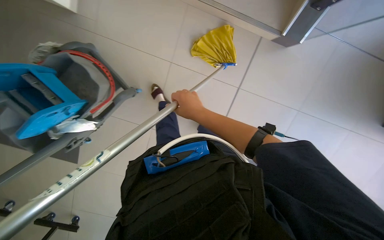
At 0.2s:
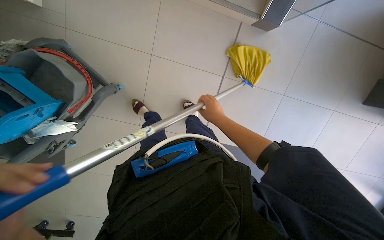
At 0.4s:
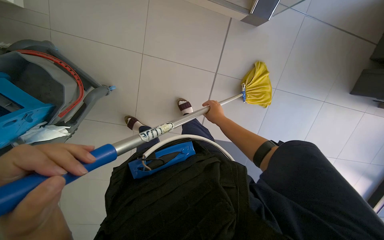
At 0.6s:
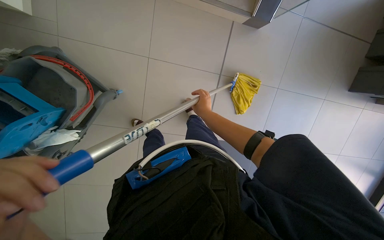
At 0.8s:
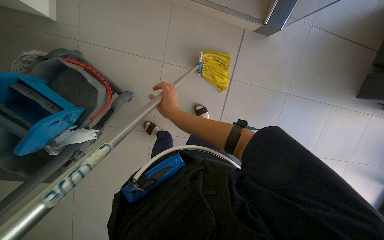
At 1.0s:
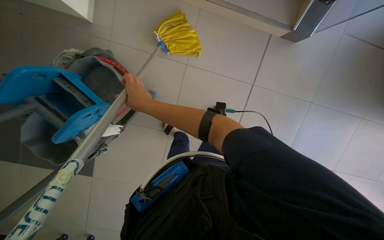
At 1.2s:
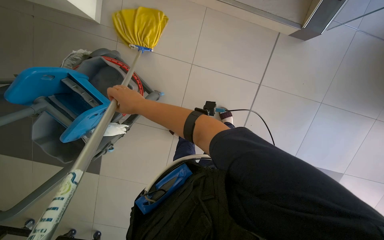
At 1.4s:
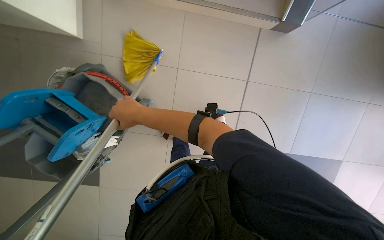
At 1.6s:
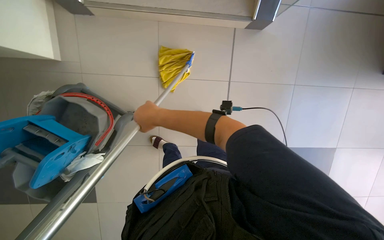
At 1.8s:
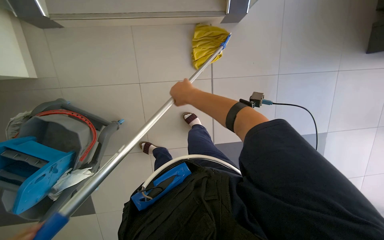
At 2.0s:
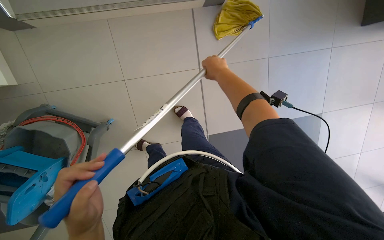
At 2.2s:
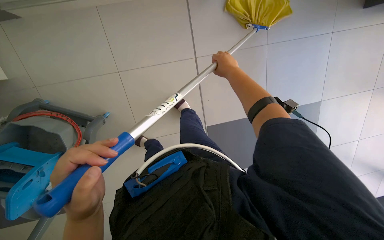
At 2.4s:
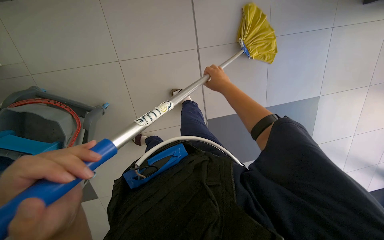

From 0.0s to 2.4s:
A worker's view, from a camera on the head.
Job: mopping floor.
The whole recording: Mopping tiled floor. The worker mops the tiled floor with a long-handled mop.
From 0.0s to 1.2s: The right hand heads to the left, covering approximately 30 cm.
From 1.2s to 2.4s: The right hand shifts roughly 70 cm to the right.

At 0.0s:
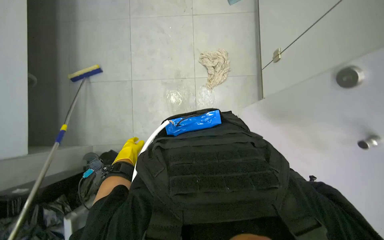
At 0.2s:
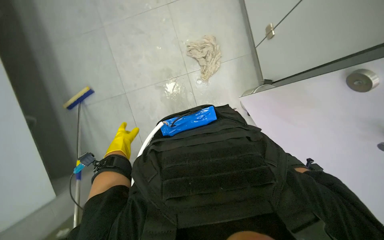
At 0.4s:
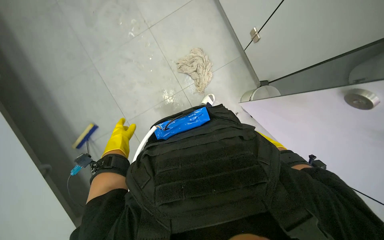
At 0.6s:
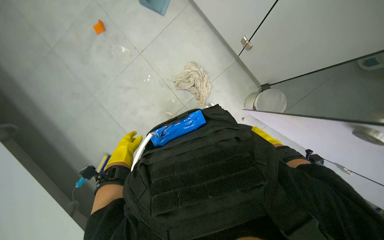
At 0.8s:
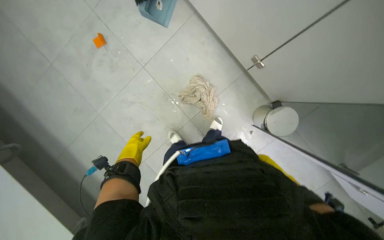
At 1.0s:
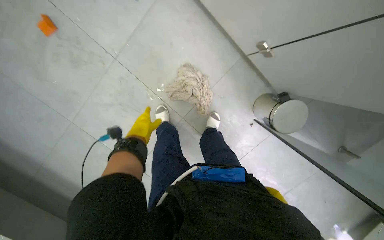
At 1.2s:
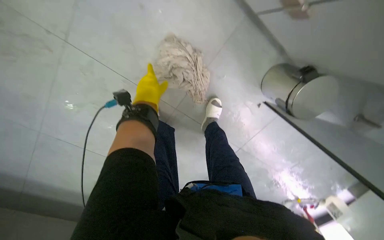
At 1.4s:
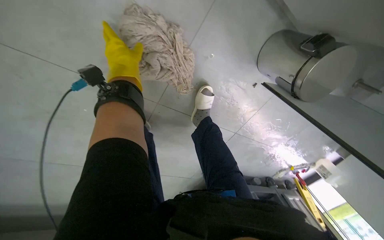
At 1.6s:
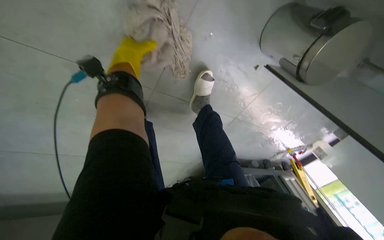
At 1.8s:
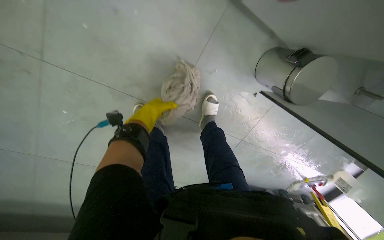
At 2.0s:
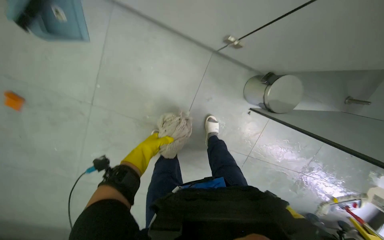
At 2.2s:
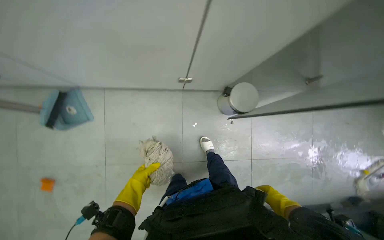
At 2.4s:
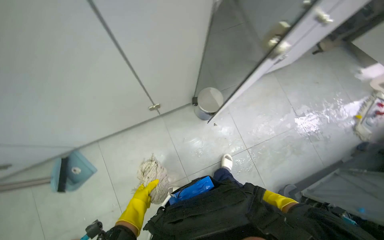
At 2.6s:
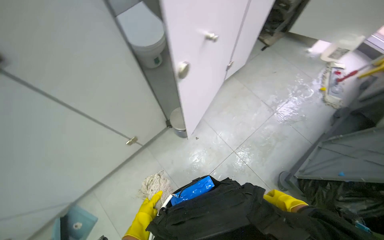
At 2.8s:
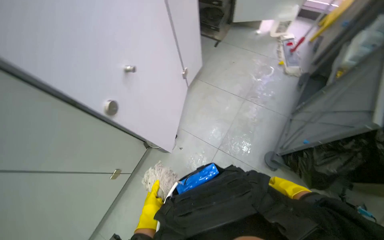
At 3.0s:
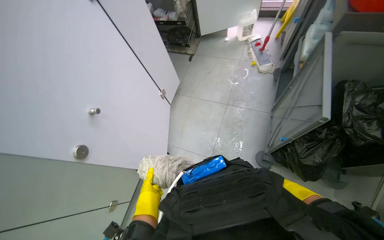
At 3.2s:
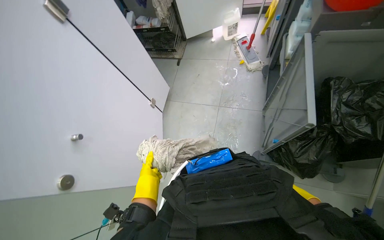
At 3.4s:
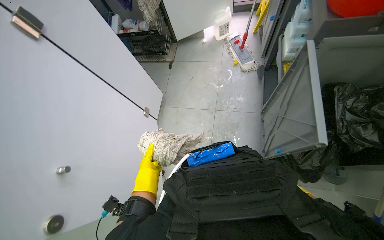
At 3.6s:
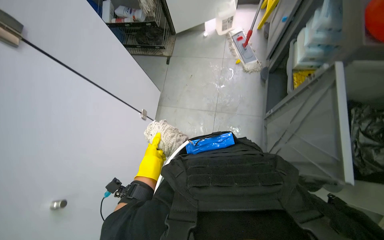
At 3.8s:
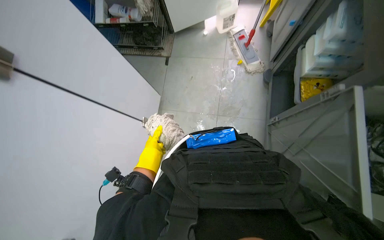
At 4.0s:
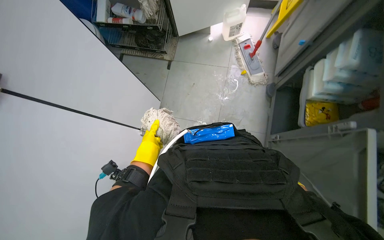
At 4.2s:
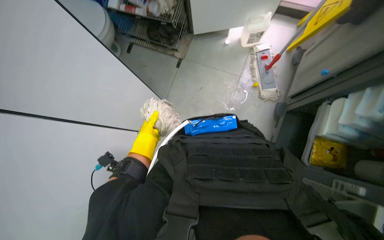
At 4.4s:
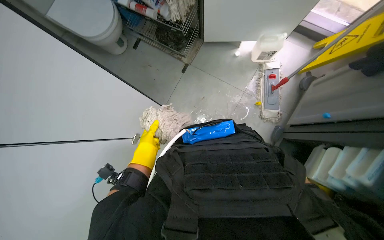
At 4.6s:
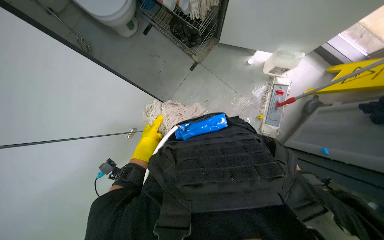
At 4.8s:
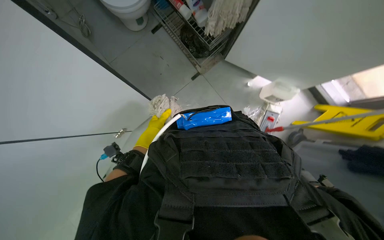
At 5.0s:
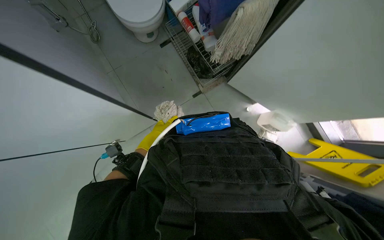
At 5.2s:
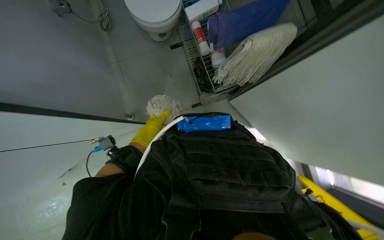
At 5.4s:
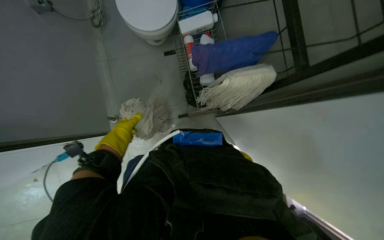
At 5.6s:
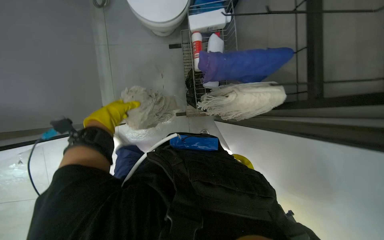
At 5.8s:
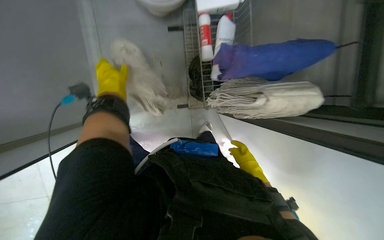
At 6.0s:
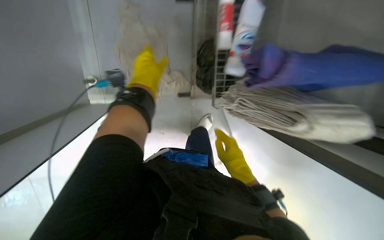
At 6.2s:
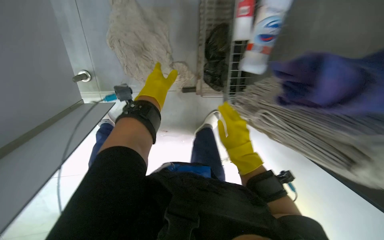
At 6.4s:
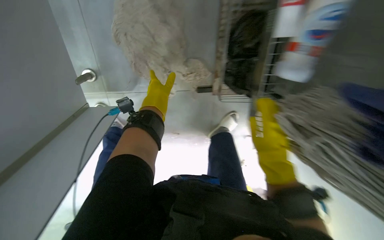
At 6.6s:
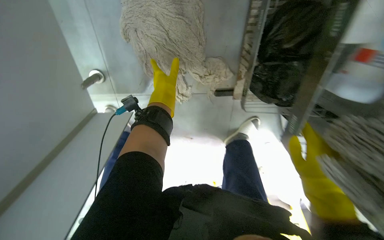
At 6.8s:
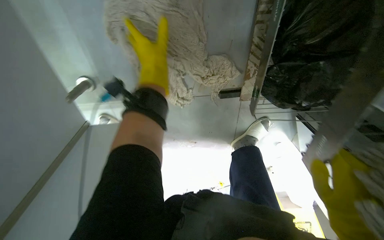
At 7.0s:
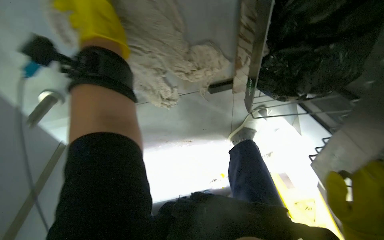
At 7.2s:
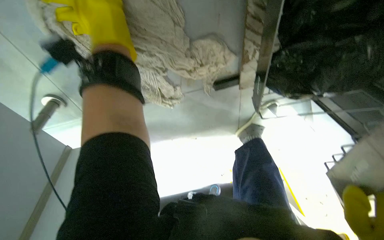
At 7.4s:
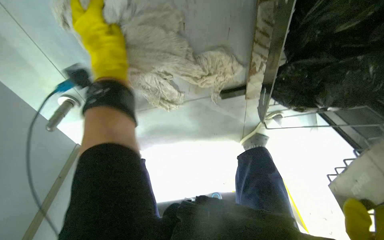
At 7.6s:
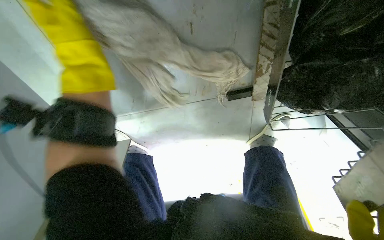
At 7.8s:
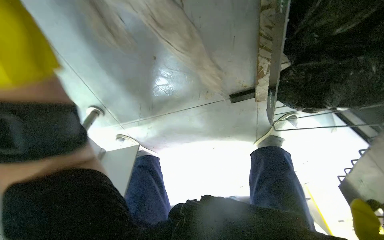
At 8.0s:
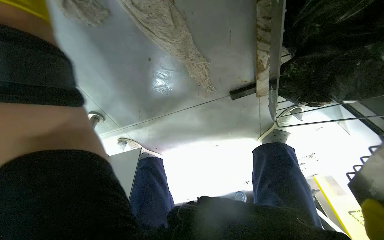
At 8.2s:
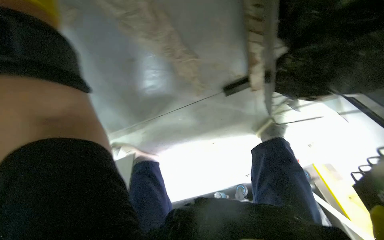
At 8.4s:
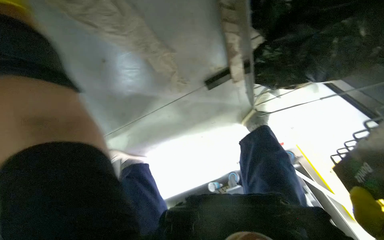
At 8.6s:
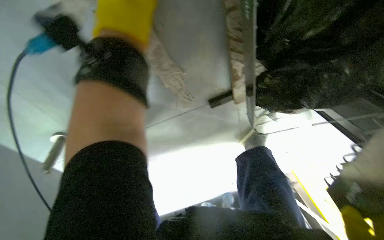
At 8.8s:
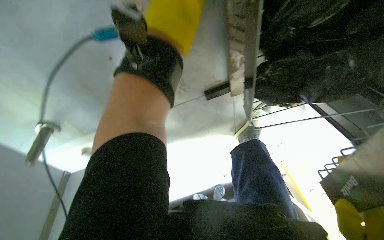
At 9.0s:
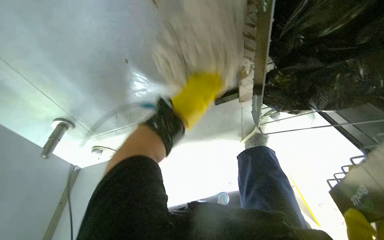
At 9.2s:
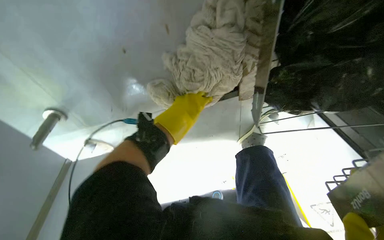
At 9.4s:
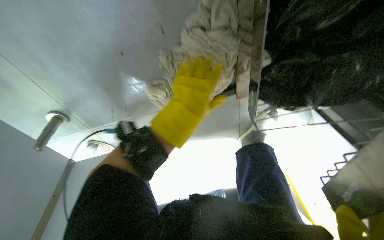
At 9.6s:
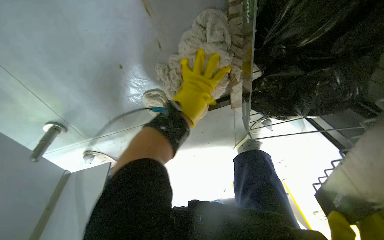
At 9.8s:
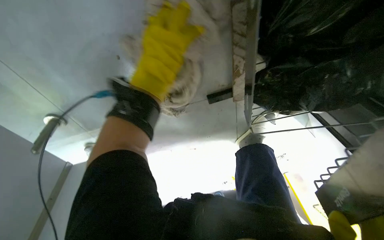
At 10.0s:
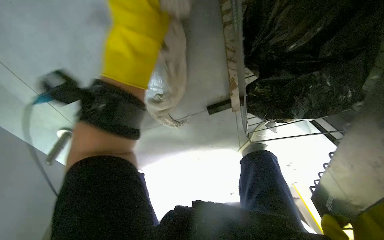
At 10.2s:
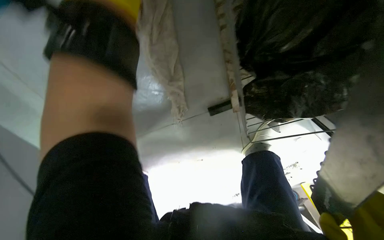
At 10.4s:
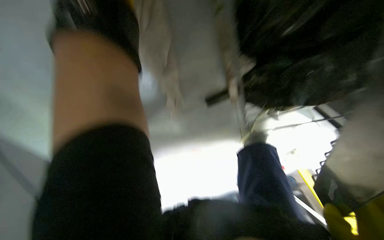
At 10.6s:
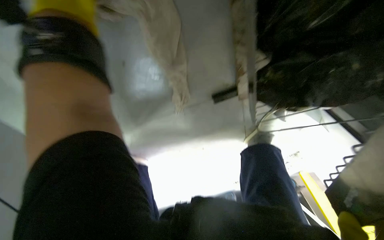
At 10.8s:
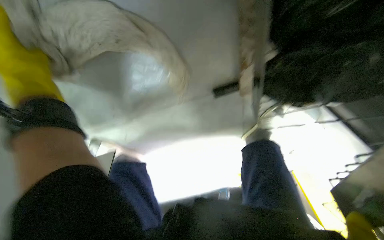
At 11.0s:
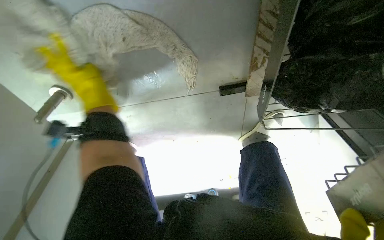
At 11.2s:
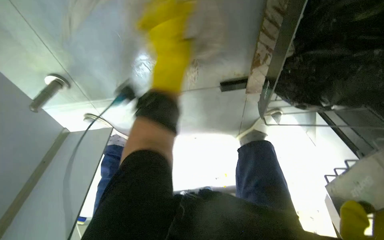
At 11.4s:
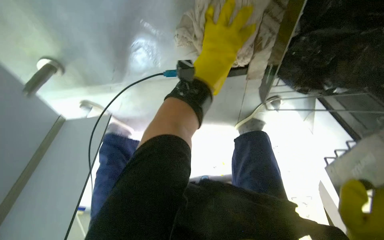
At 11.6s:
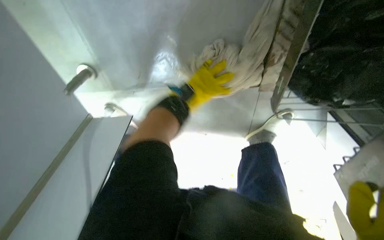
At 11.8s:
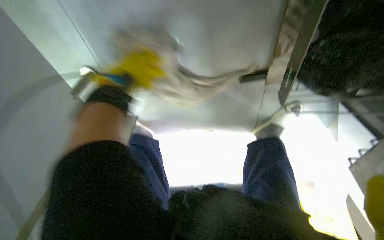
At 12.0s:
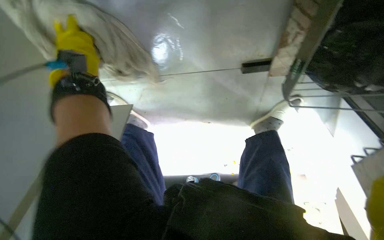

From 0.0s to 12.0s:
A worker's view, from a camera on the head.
Job: mopping floor.
The whole recording: Wiping floor with mop head. The worker wipes the floor using a mop head.
From 0.0s to 1.6s: The wearer moves roughly 70 cm. The wearer looks approximately 40 degrees further to the right. The wearer looks approximately 30 degrees further downward.
From 1.6s to 3.0s: The camera is carried roughly 1 m. The camera is aimed about 20 degrees further to the left. The wearer looks roughly 60 degrees further upward. The scene rotates counterclockwise by roughly 95 degrees.
From 3.0s to 4.4s: The camera travels some 80 cm. The wearer looks roughly 15 degrees further downward.
From 4.4s to 6.0s: The camera is carried approximately 50 cm. The view pans to the right by roughly 20 degrees. The scene turns some 70 degrees clockwise in the picture.
From 6.0s to 7.6s: The camera is carried roughly 60 cm. The camera pitches downward, by some 25 degrees.
From 10.4s to 12.0s: The left hand is displaced farther from the camera by some 15 cm, and travels to the right and back again, approximately 25 cm each way.

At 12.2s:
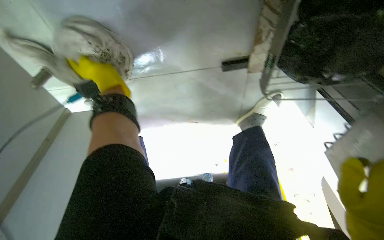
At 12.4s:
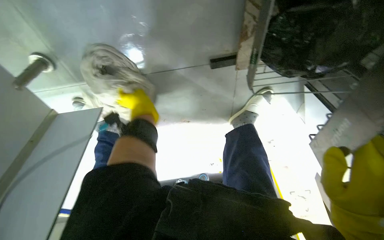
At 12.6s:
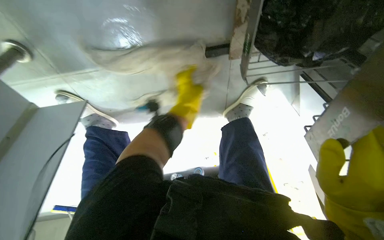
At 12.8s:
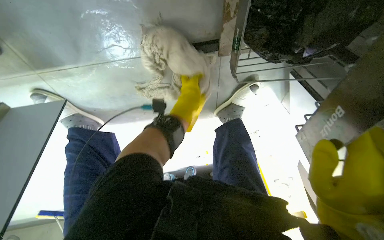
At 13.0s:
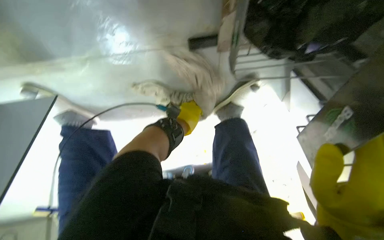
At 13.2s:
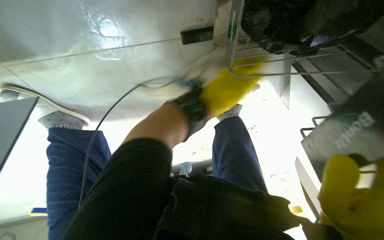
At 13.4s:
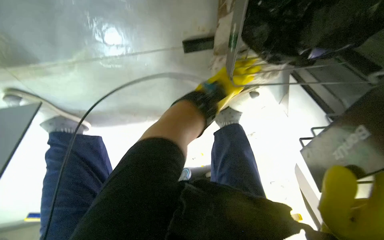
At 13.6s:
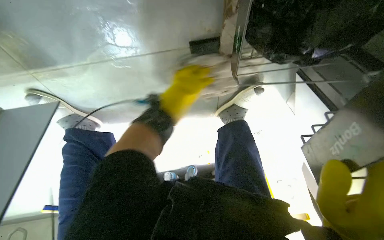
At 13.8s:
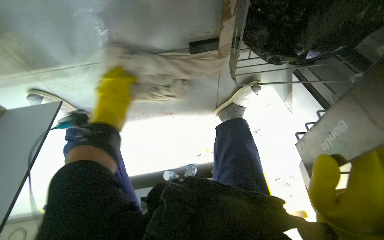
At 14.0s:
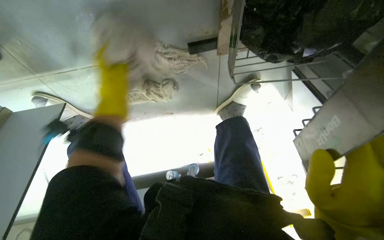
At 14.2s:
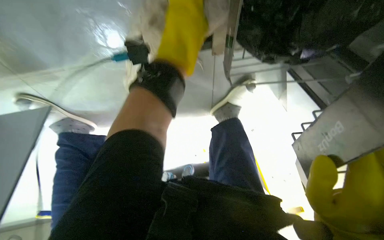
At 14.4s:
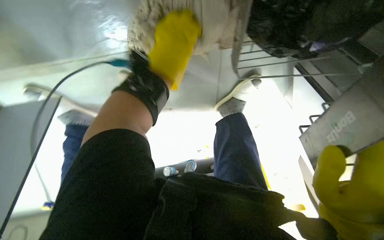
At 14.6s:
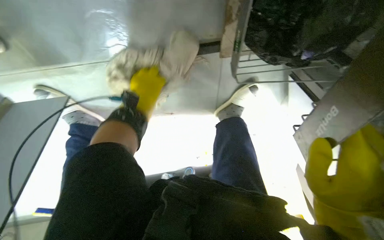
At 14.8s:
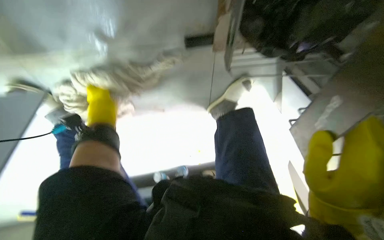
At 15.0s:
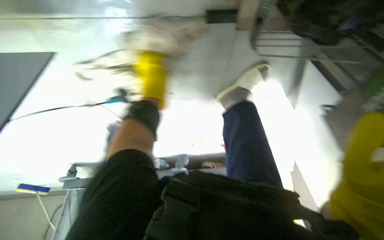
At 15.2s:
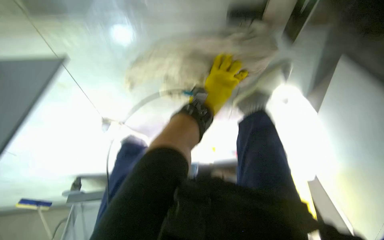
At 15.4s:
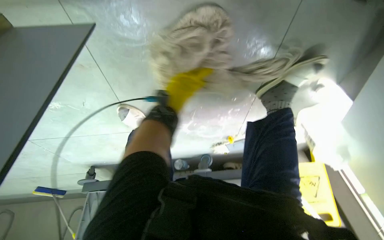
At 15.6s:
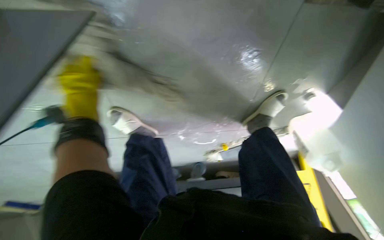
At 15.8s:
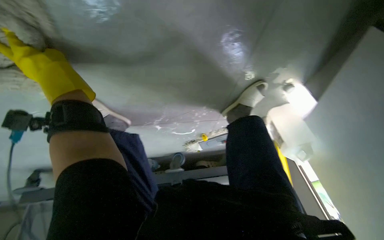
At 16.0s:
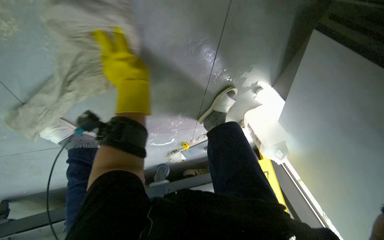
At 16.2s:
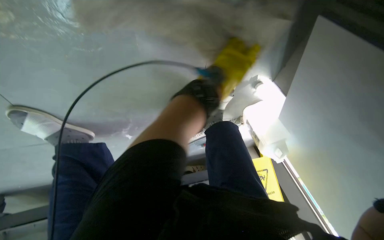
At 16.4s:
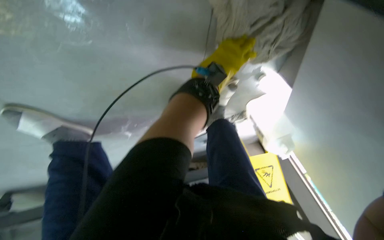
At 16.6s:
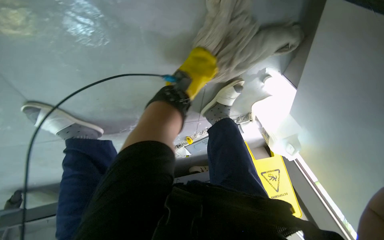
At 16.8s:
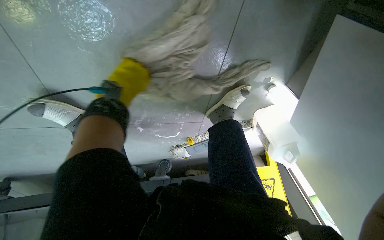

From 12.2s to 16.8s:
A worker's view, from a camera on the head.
Job: mopping floor.
The whole recording: Wiping floor with mop head. The worker wipes the floor using a mop head.
From 12.2s to 13.8s: The left hand goes to the right and returns, about 50 cm each way.
From 13.8s to 15.2s: The left hand goes left and right, some 30 cm each way, reversing 2 times.
From 15.2s to 16.8s: The left hand goes left and right, approximately 40 cm each way, reversing 2 times.
